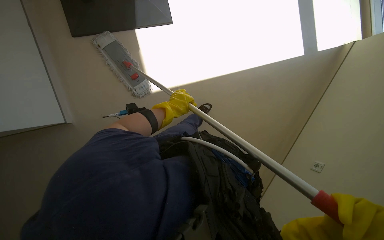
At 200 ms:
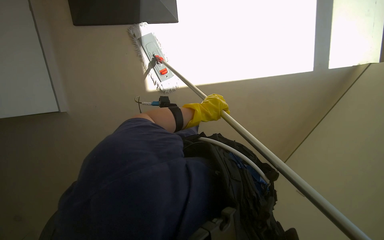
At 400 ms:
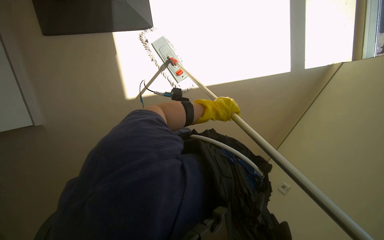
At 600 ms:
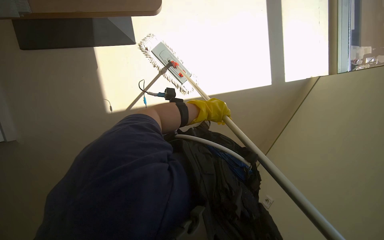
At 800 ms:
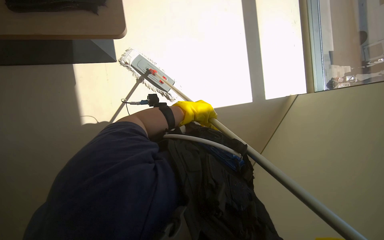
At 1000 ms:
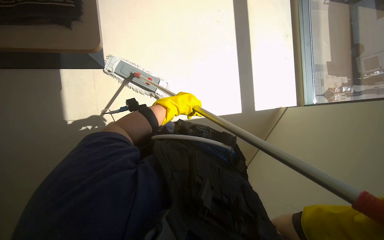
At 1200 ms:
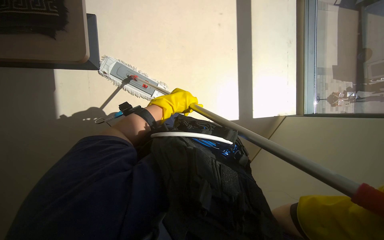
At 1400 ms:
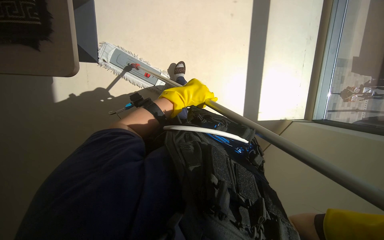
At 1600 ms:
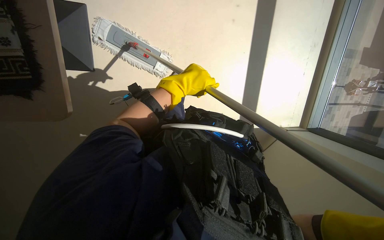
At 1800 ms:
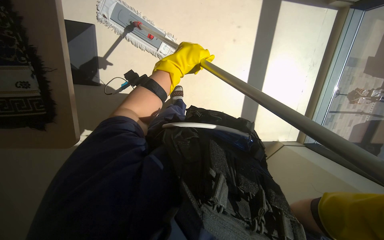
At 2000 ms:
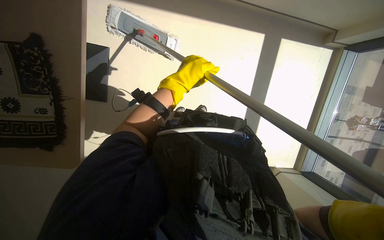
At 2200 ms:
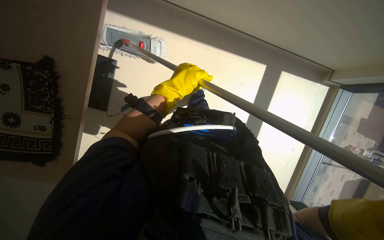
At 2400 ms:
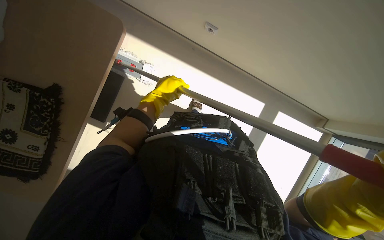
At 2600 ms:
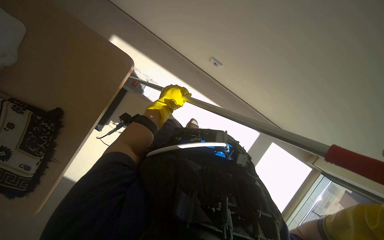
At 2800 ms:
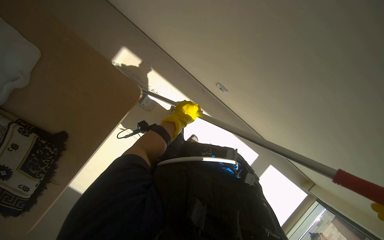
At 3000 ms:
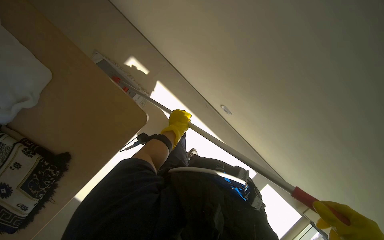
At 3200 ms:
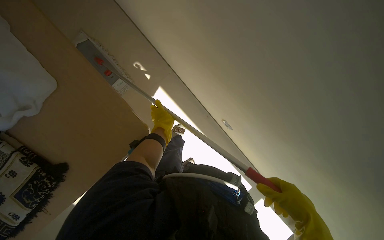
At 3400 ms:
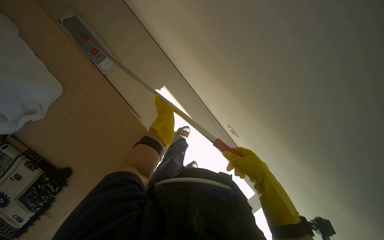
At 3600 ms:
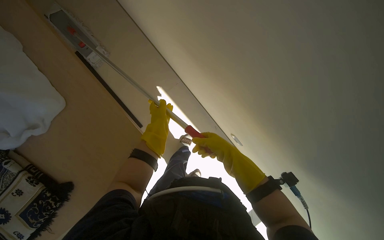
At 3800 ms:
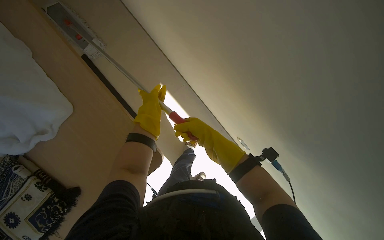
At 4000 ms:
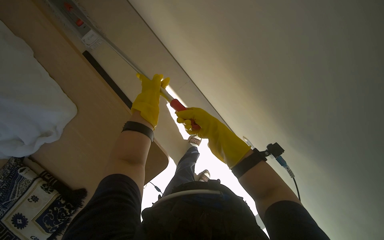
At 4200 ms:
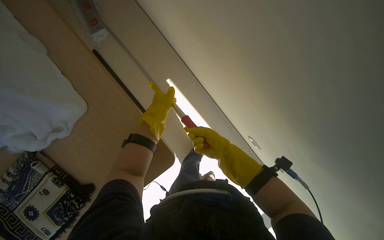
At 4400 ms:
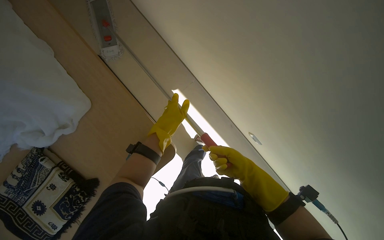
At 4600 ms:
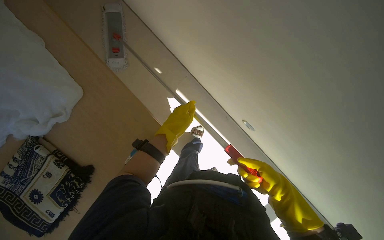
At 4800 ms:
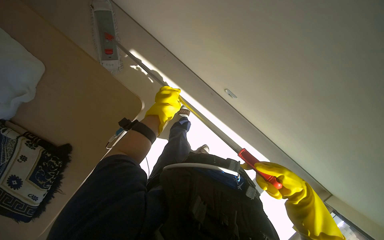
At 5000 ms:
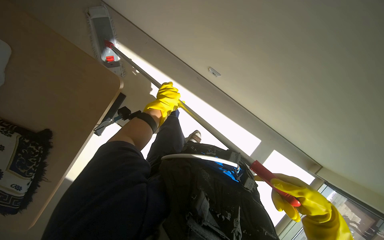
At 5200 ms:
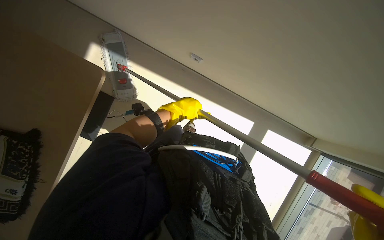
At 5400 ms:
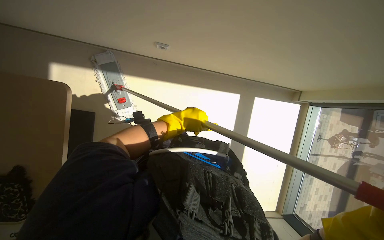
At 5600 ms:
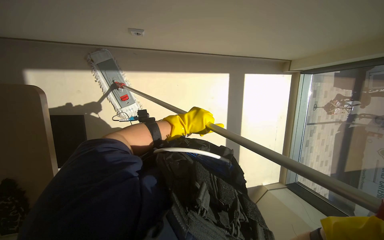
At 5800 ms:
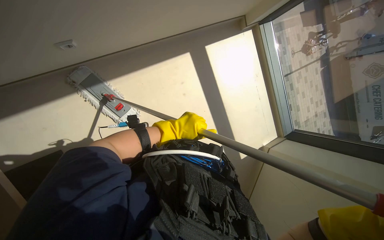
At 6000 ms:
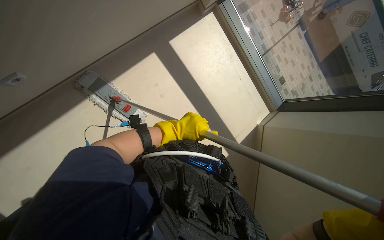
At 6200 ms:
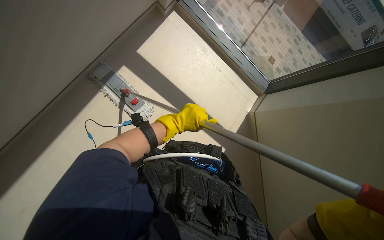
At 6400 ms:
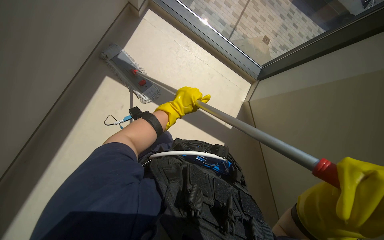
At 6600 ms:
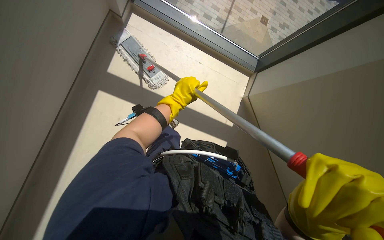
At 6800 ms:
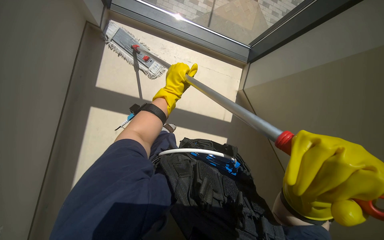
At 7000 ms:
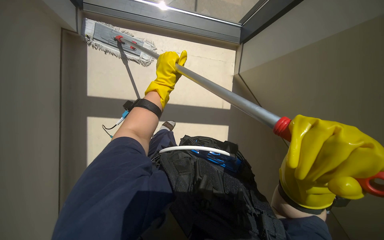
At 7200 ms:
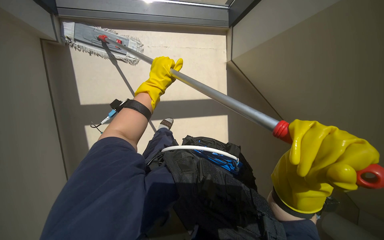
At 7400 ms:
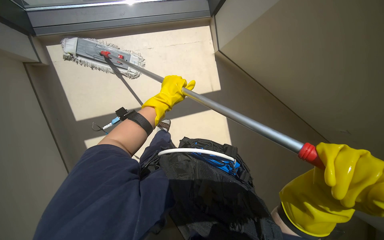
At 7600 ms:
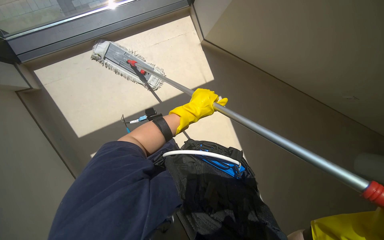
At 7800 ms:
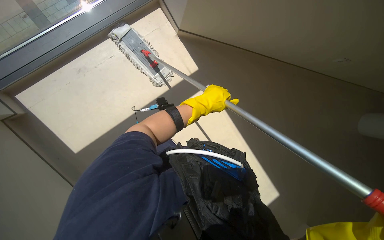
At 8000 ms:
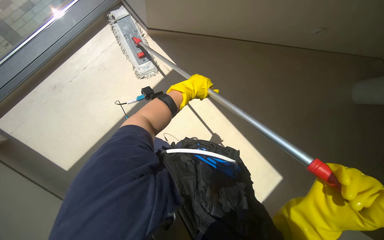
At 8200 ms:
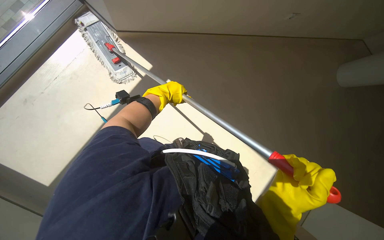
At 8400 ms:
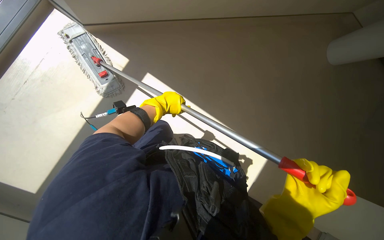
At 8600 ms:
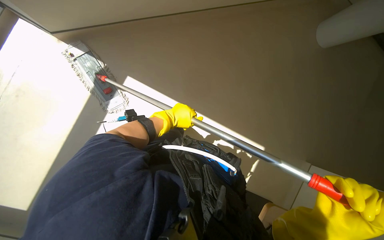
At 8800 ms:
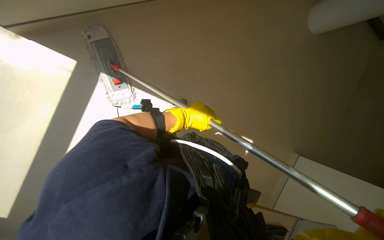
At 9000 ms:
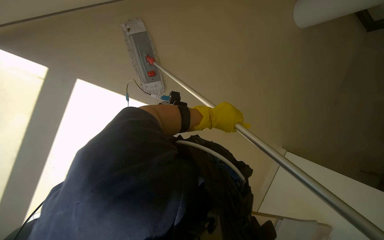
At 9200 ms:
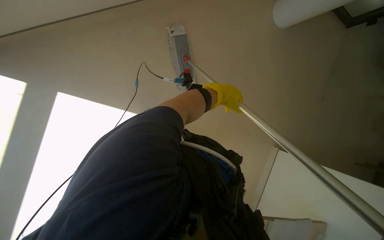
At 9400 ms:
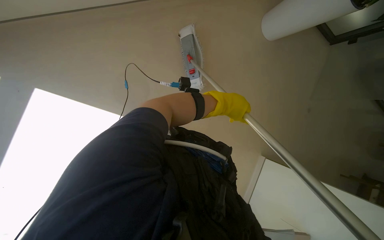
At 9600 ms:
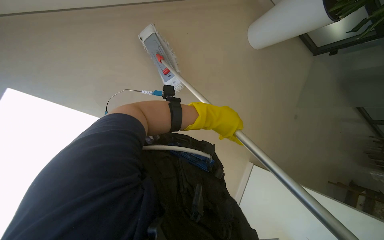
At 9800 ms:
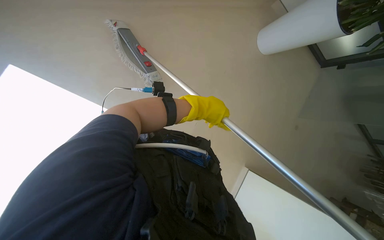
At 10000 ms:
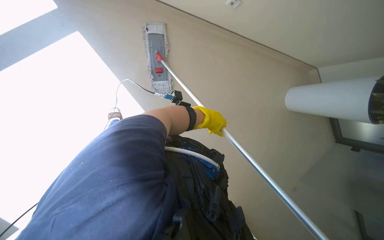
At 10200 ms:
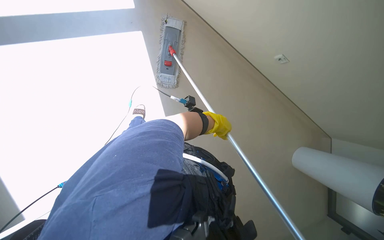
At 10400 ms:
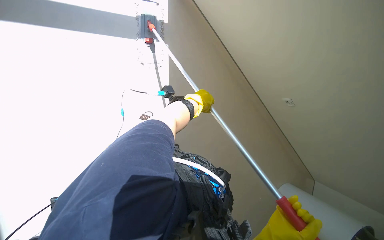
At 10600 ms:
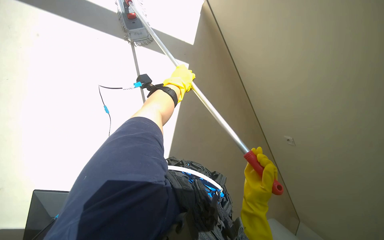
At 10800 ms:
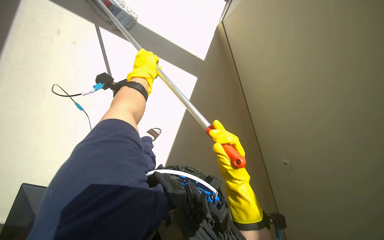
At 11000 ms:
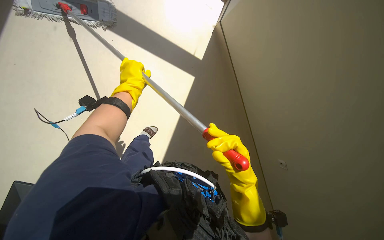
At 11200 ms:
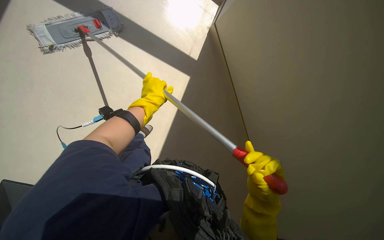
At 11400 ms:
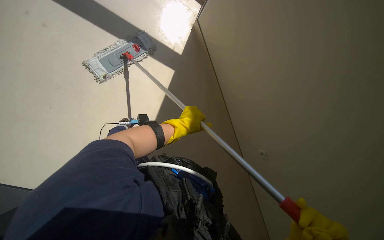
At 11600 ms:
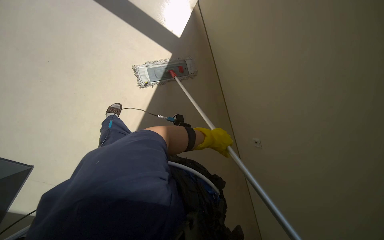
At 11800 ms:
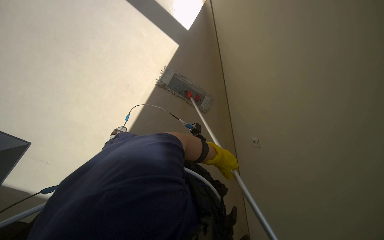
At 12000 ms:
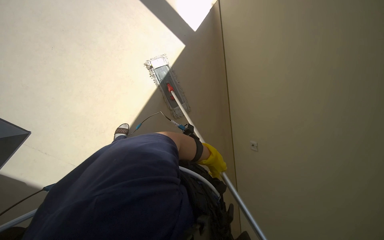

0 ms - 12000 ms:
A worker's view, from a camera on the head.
Job: wiping surfaces.
The whole recording: Mopping high walls and ceilings. The worker uses a mop to clean high walls and ceiling surfaces.
1600 ms - 3000 ms: The head travels about 50 cm. The scene rotates clockwise by approximately 35 degrees.
4400 ms - 6000 ms: The camera is carried about 50 cm. The wearer looks roughly 70 degrees further to the right. The view tilts roughly 15 degrees downward.
10400 ms - 12000 ms: The wearer looks about 15 degrees further upward. The scene turns approximately 30 degrees clockwise in the picture. The left hand is displaced down the picture by about 15 cm.

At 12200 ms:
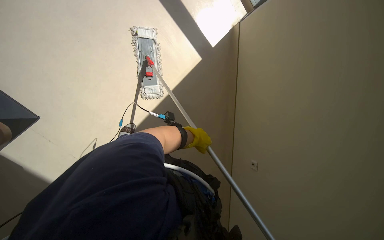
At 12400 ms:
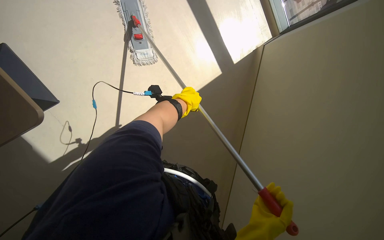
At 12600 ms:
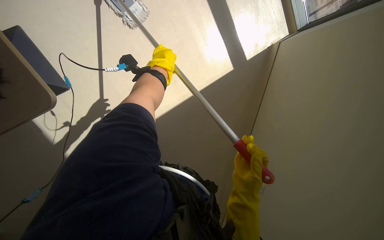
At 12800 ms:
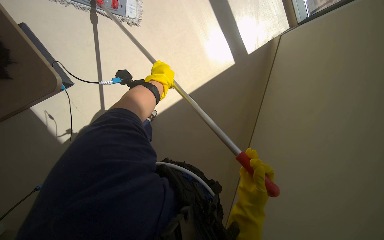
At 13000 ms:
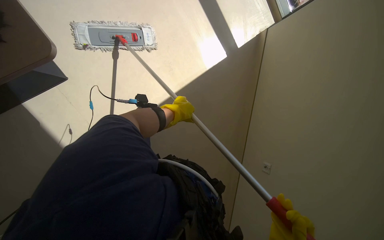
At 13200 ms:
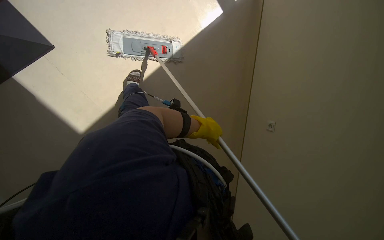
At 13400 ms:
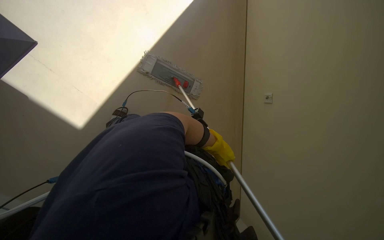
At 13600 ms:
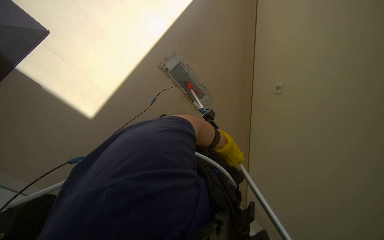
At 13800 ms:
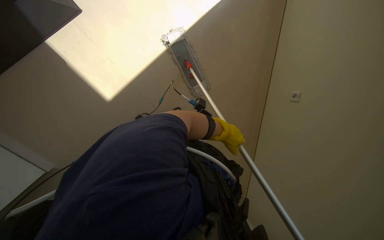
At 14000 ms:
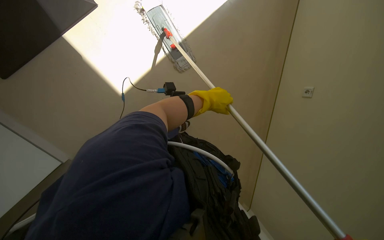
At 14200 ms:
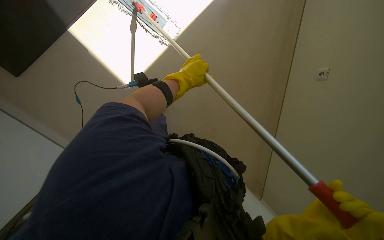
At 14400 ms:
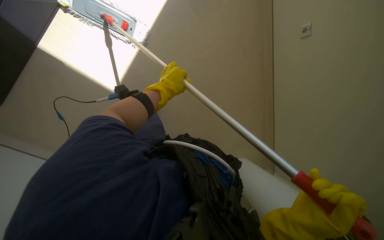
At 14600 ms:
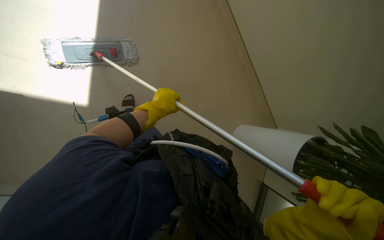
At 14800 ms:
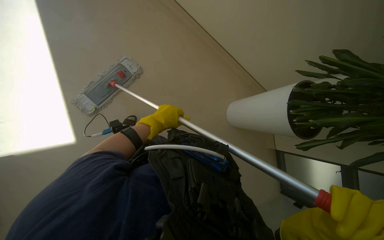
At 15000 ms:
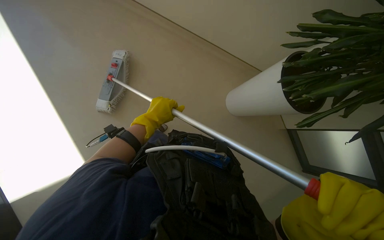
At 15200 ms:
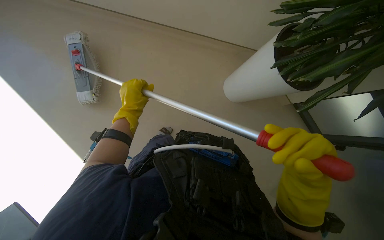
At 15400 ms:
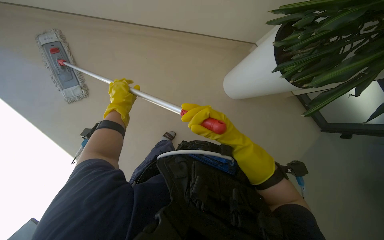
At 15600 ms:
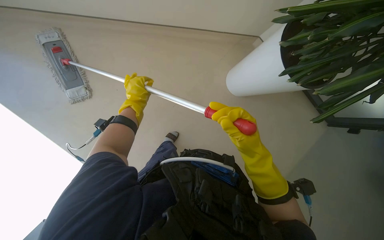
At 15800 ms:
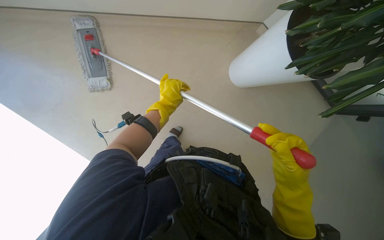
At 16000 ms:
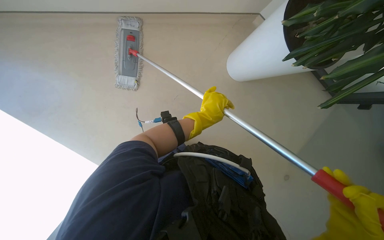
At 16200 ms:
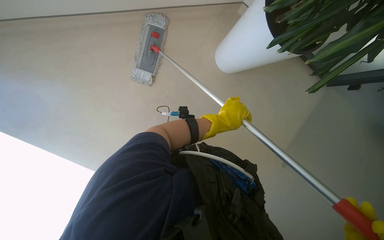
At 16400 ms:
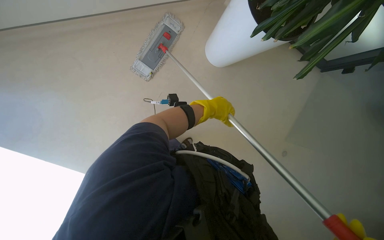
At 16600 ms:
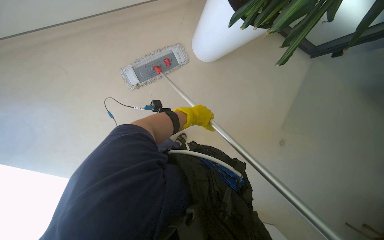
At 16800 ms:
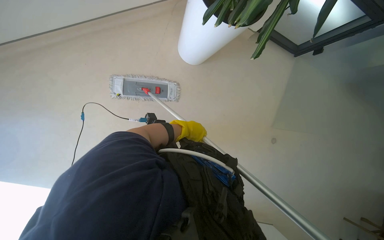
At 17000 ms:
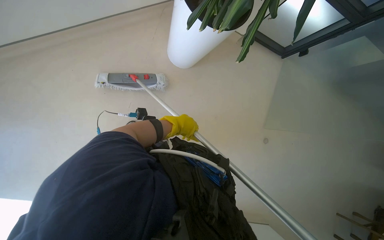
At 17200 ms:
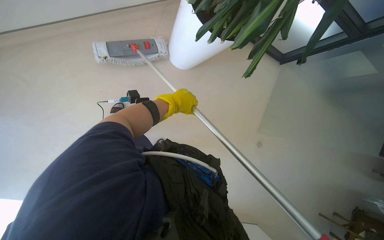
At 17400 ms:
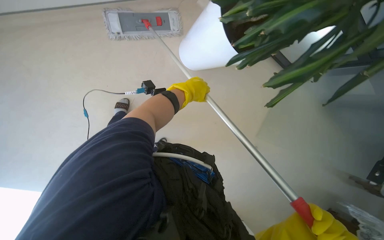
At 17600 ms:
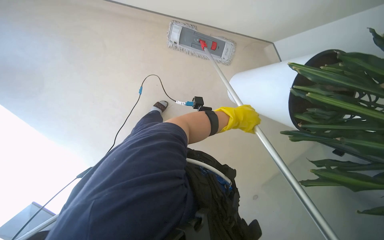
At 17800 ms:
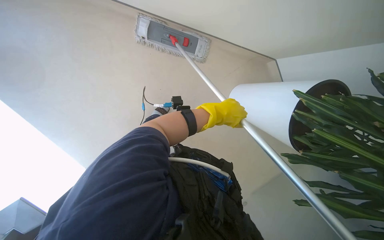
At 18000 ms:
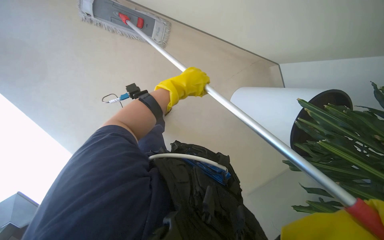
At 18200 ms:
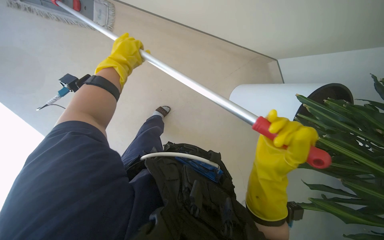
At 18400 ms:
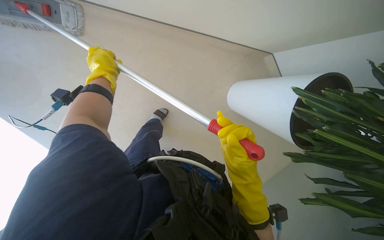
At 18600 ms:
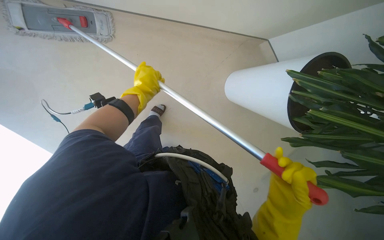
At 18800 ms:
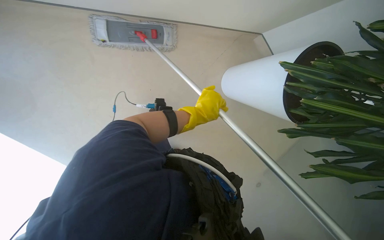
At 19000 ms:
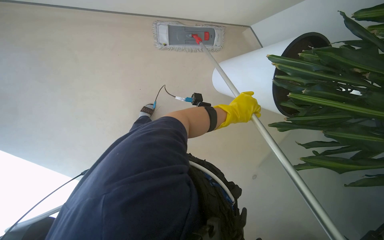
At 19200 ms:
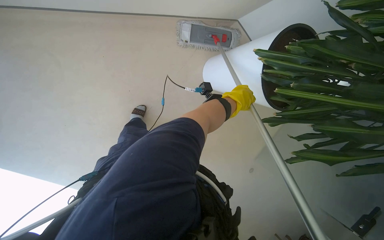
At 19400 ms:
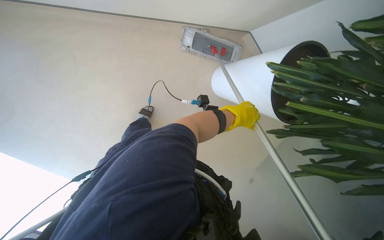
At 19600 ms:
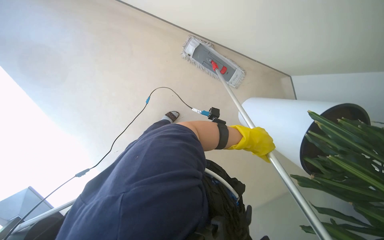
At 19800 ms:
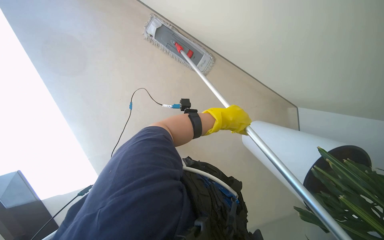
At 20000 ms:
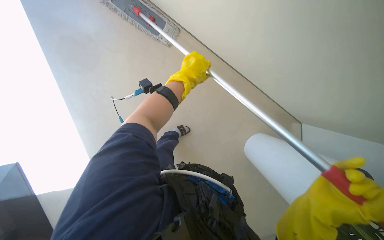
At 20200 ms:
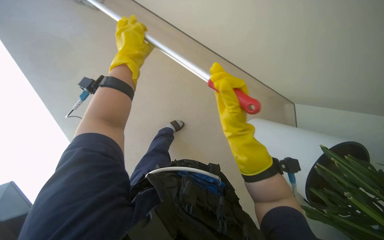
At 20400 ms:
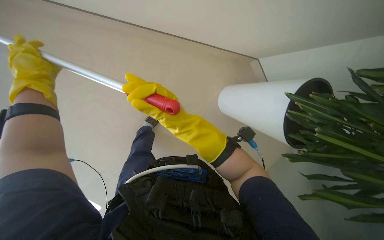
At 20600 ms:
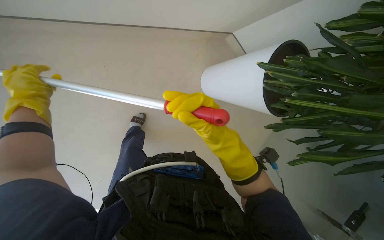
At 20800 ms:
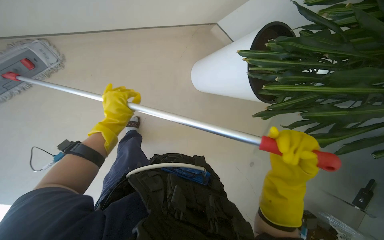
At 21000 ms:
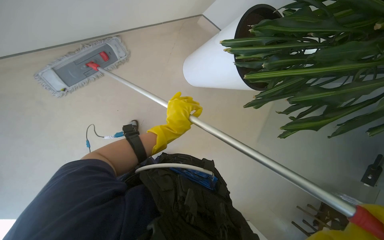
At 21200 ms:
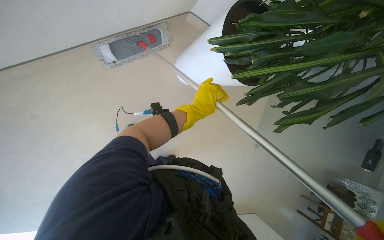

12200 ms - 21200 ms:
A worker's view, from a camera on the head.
Job: wiping surfaces.
The whole recording: Mopping high walls and ceilings. The worker uses a mop to clean high walls and ceiling surfaces.
12200 ms - 13800 ms: The camera is carried about 60 cm.
15200 ms - 16600 ms: The left hand moves farther from the camera, some 15 cm.
16600 ms - 18200 ms: The camera is aimed about 20 degrees further to the right. The view tilts about 15 degrees upward. The left hand shifts approximately 30 cm to the left and up the picture.
18200 ms - 19800 ms: The left hand shifts approximately 40 cm to the right.
19800 ms - 21200 ms: The wearer looks approximately 15 degrees further downward. Everything in view rotates about 40 degrees counterclockwise. The left hand travels to the left and back again, roughly 40 cm each way.
